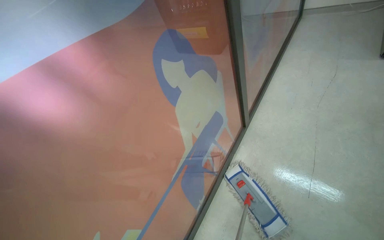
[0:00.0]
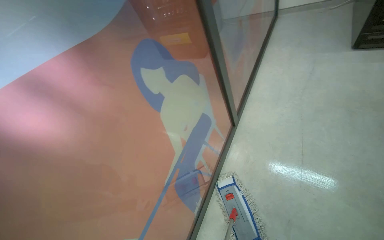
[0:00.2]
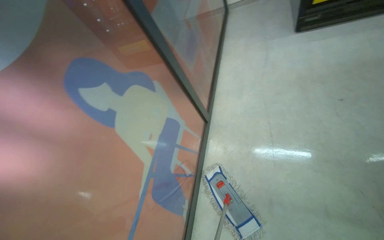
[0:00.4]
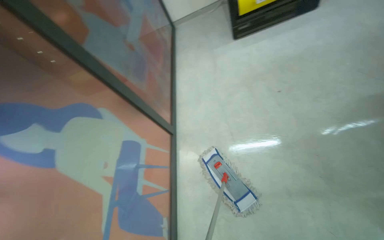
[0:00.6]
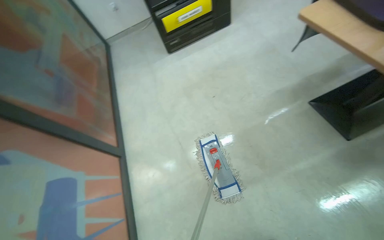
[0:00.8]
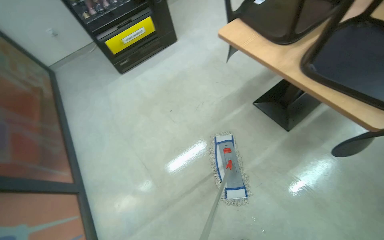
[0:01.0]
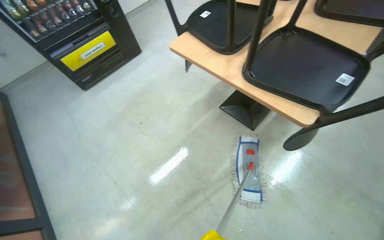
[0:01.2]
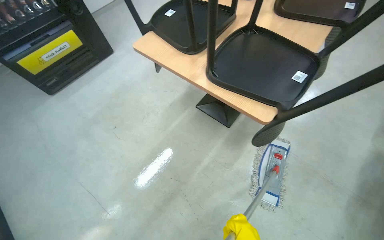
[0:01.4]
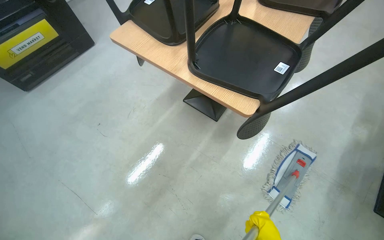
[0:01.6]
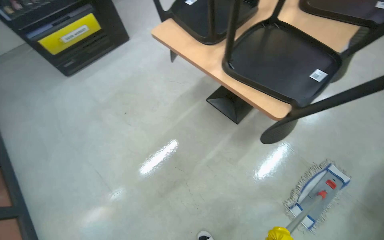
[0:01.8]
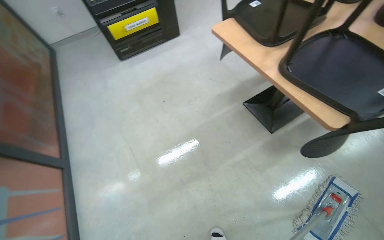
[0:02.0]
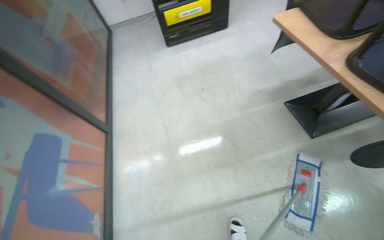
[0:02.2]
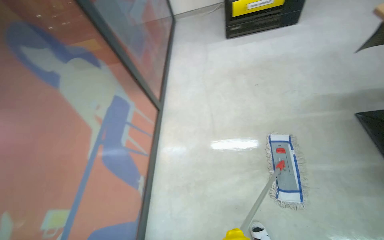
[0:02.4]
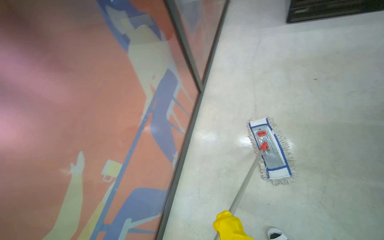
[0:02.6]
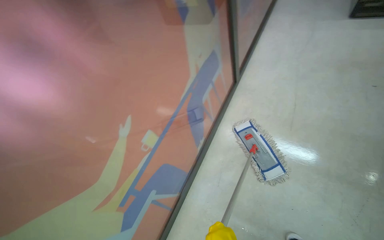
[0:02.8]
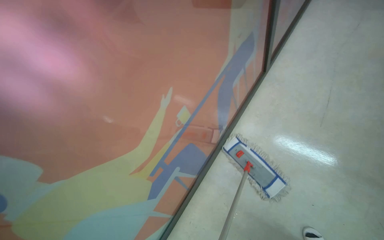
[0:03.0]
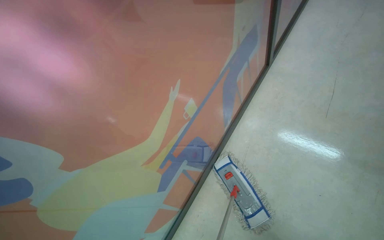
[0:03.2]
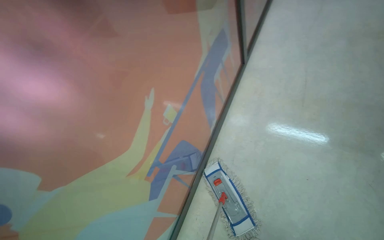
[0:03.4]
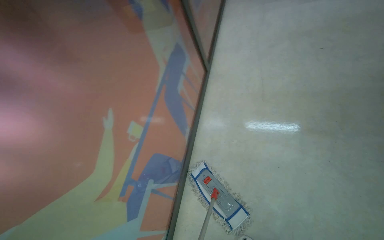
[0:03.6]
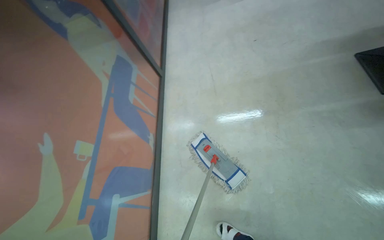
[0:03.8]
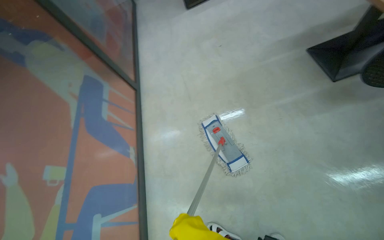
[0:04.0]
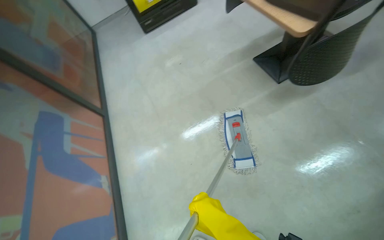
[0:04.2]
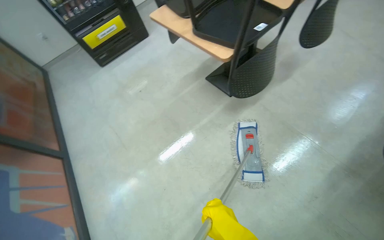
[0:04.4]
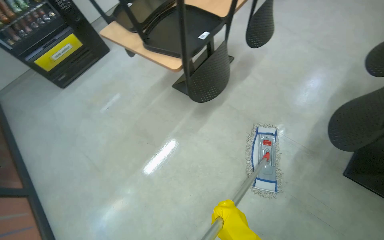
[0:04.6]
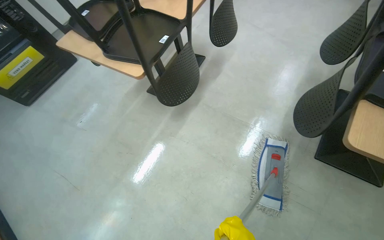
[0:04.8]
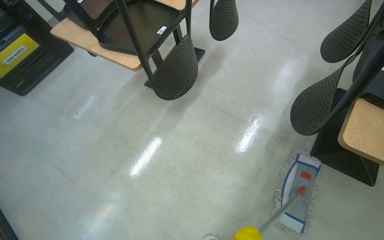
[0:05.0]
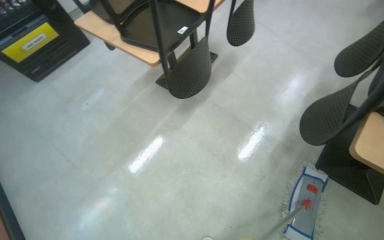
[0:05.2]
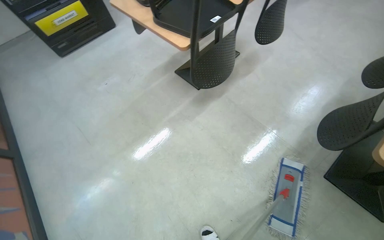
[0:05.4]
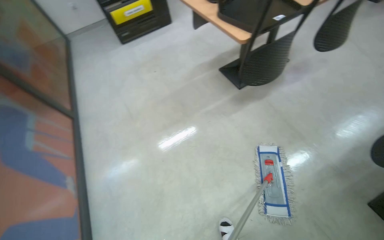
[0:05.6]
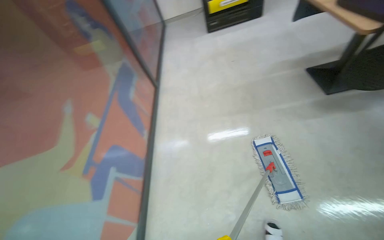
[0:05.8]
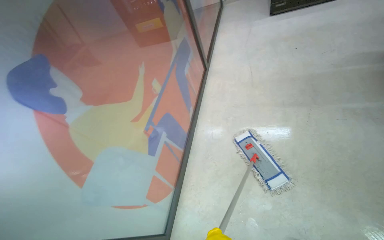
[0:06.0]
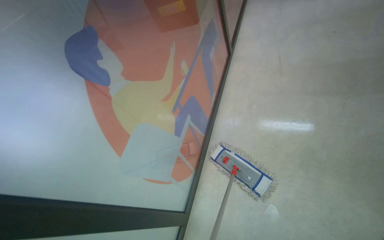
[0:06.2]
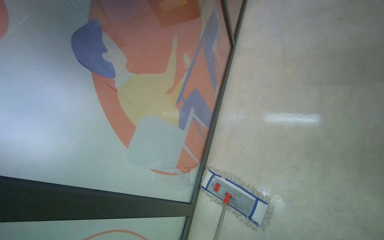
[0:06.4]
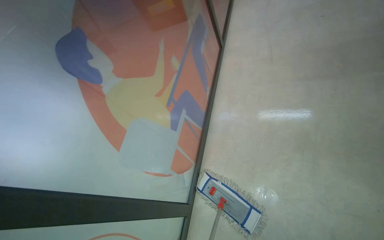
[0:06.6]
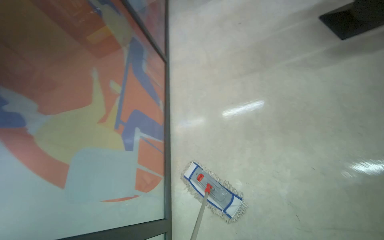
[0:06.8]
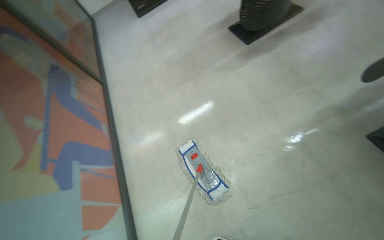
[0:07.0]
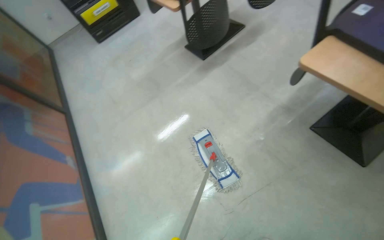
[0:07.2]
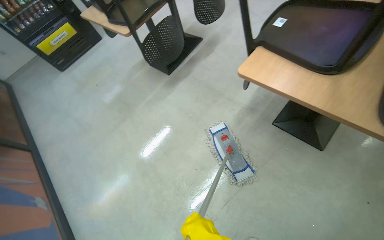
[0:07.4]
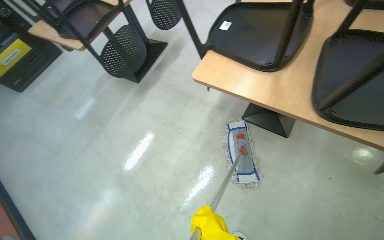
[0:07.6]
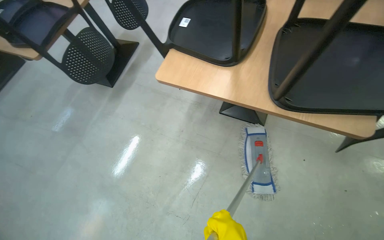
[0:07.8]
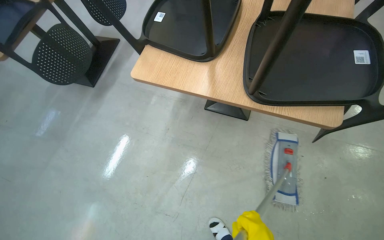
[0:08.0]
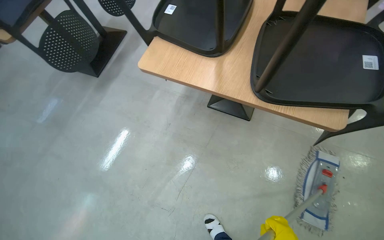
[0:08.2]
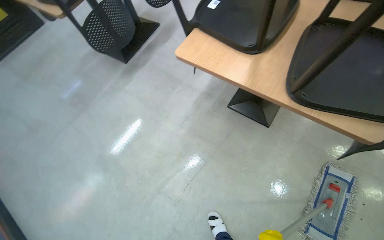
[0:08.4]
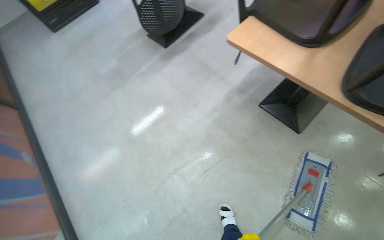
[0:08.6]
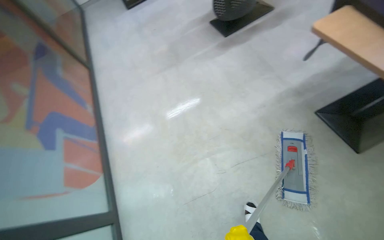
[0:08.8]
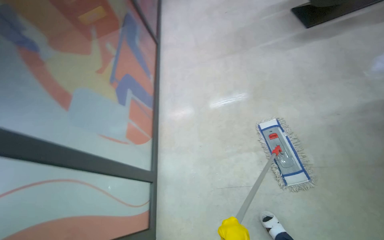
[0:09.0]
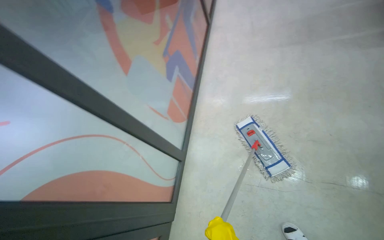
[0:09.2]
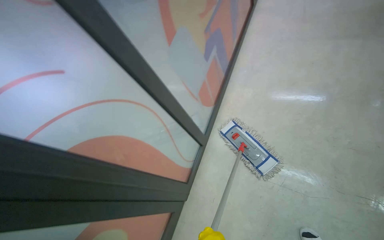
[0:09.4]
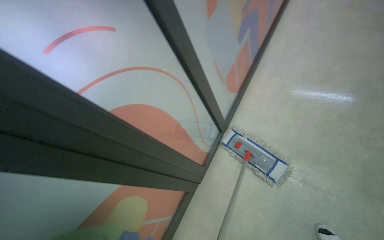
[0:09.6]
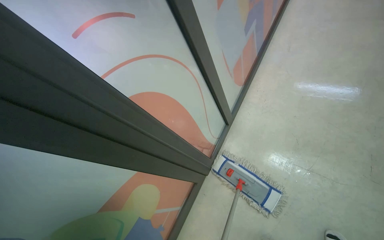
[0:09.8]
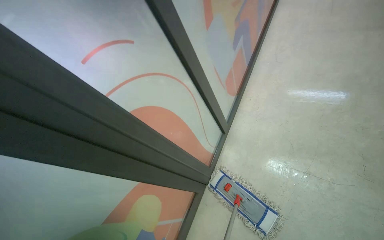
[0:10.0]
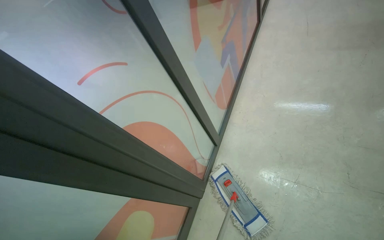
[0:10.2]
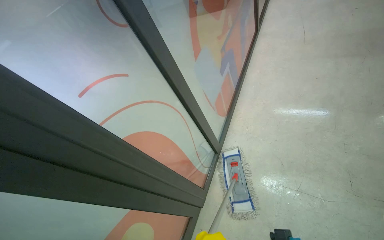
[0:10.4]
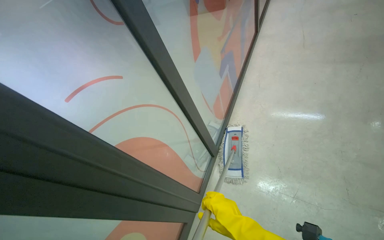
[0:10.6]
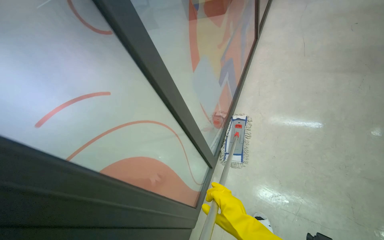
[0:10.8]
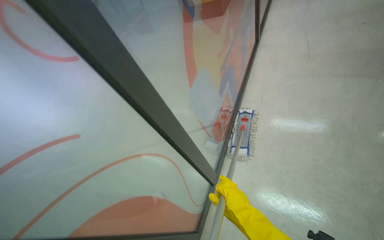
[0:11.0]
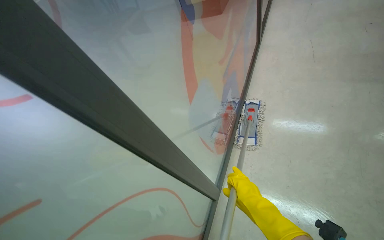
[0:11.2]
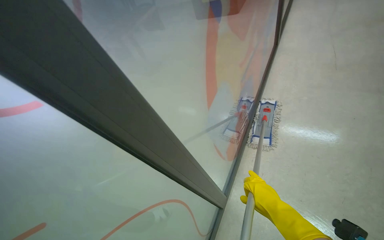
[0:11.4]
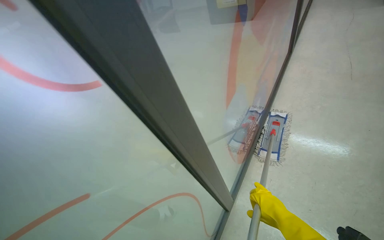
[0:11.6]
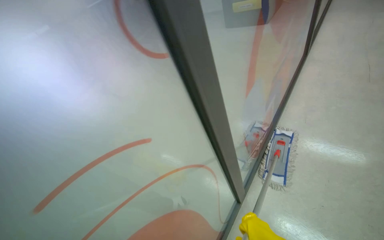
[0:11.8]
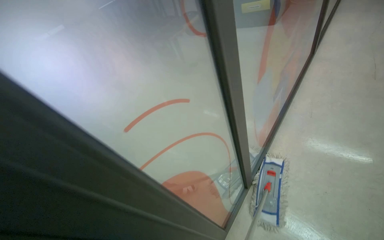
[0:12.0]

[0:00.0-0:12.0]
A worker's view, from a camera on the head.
Job: mopping floor.
The whole recording: Mopping canteen floor. The worker mops the canteen floor with a flat mop and a bucket.
0:01.6 to 0:03.0: The camera sweeps to the left, by roughly 30 degrees. The view tips upward by roughly 15 degrees.
0:04.4 to 0:06.0: The head rotates some 30 degrees to the left.
0:06.0 to 0:07.6: The head travels about 60 cm. The head turns to the right by approximately 55 degrees.

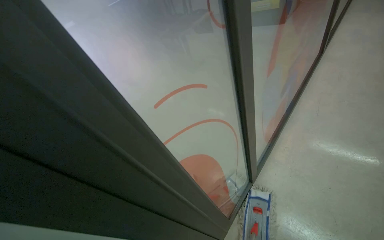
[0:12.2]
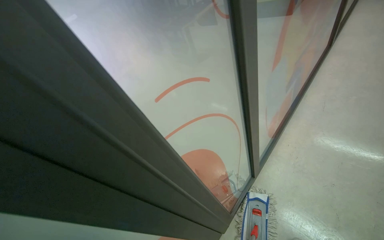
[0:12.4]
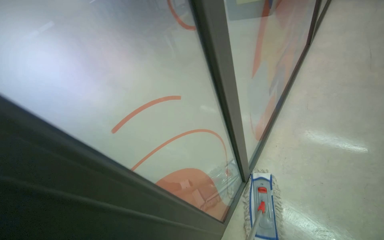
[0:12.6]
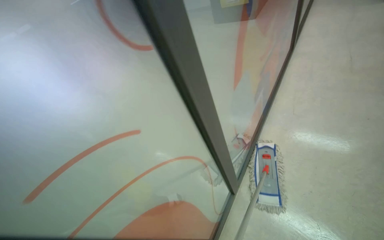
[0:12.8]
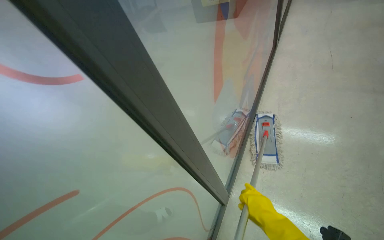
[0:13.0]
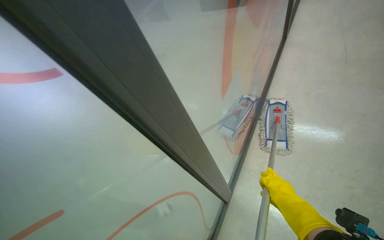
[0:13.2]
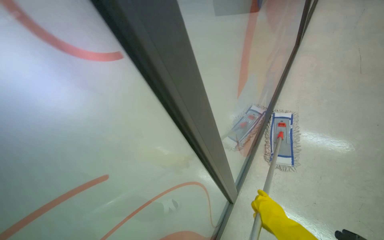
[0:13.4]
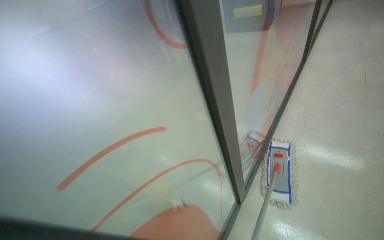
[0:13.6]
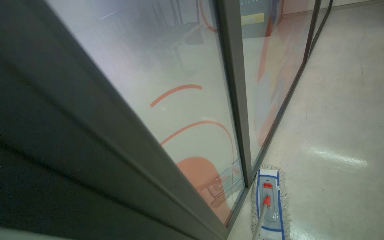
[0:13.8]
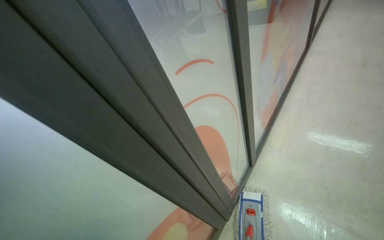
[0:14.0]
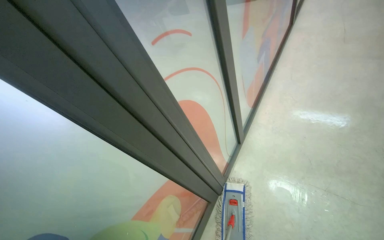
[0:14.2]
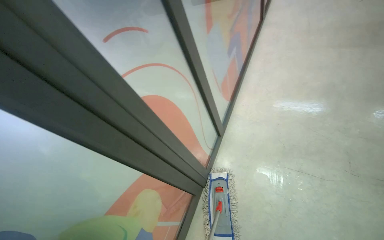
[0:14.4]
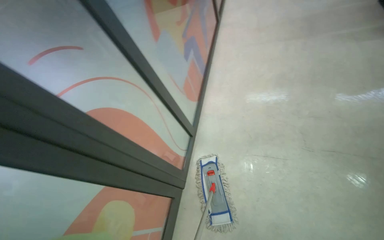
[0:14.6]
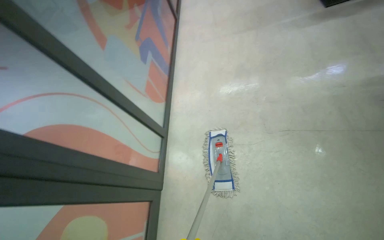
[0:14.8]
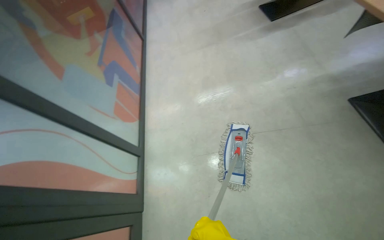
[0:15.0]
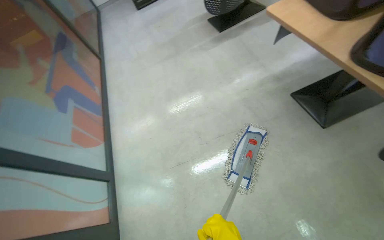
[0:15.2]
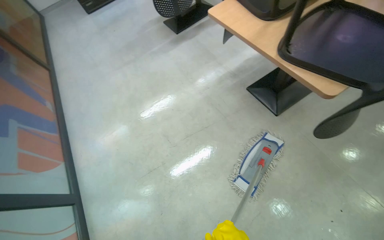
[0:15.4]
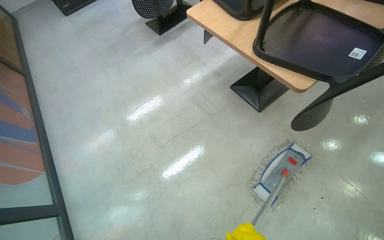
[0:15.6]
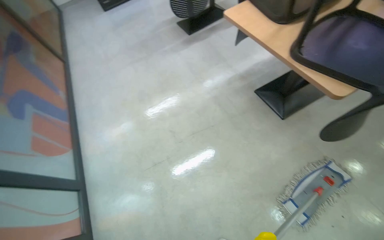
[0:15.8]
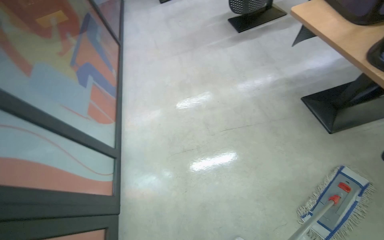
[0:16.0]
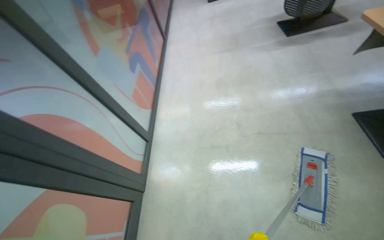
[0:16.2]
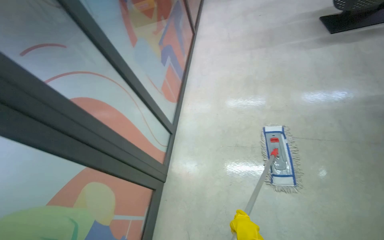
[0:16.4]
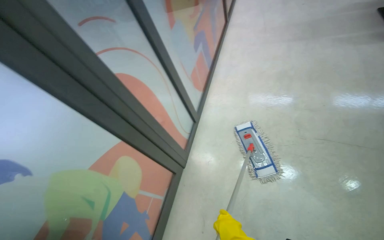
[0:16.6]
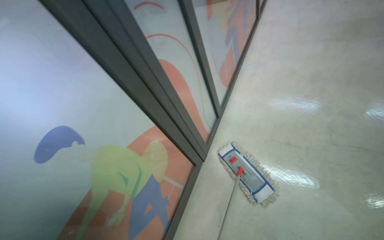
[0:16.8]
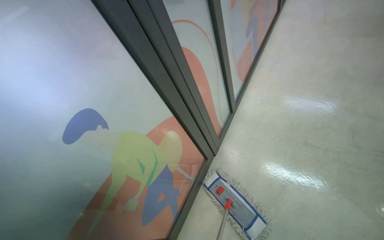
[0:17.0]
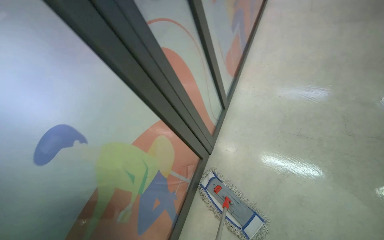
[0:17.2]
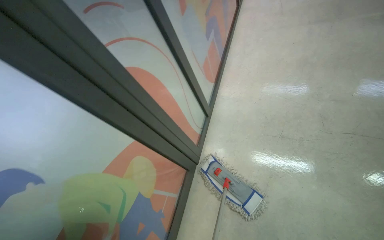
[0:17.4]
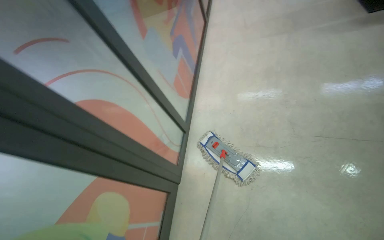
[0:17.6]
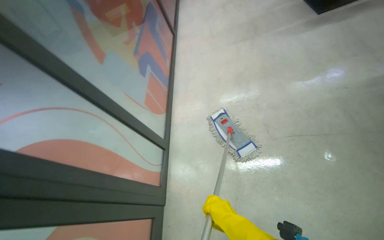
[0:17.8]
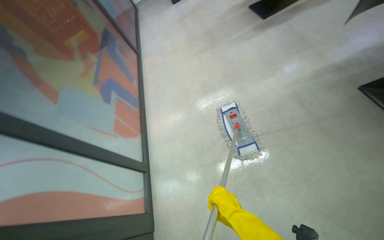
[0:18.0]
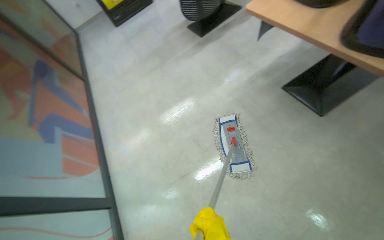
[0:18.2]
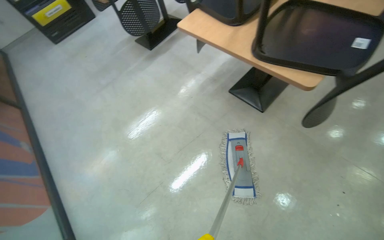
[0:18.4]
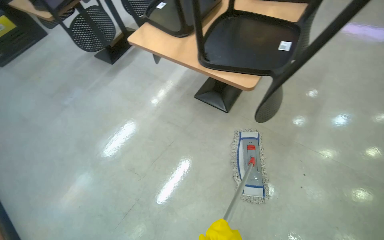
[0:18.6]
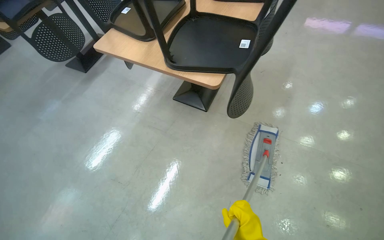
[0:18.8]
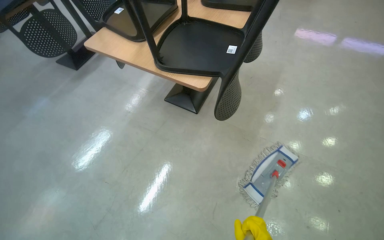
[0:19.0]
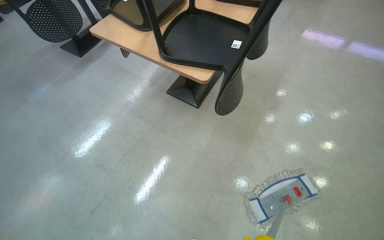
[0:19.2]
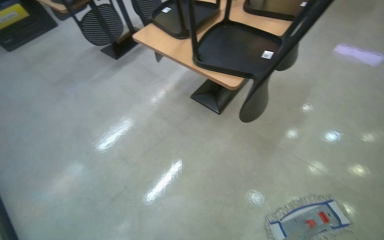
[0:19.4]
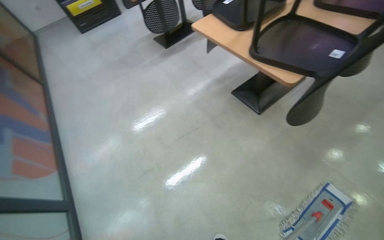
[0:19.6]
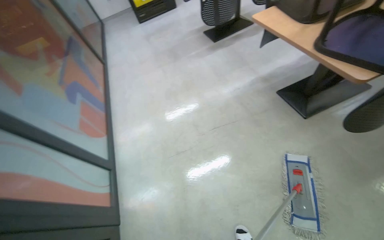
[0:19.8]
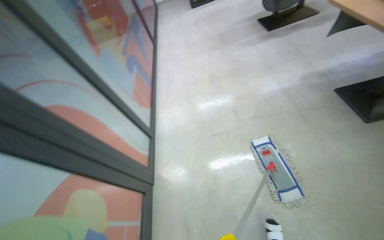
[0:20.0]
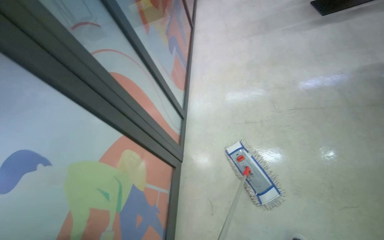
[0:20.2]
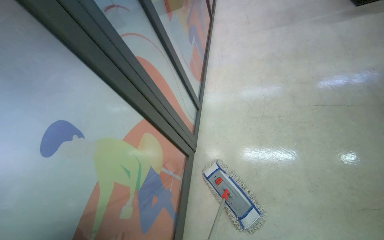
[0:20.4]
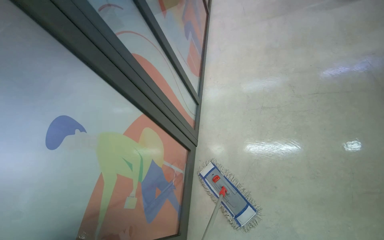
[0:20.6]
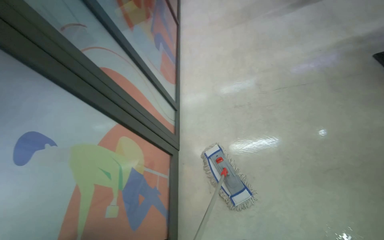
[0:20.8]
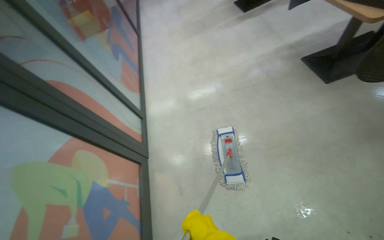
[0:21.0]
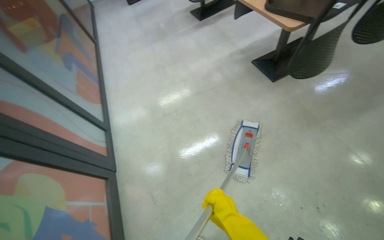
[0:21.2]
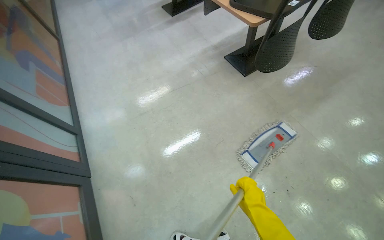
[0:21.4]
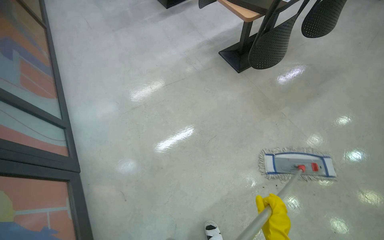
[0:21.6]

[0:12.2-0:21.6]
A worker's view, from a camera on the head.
Job: mopping floor.
The whole recording: Mopping canteen floor. The worker mops the canteen floor with a flat mop and a bucket.
0:12.2 to 0:13.8: The view tips downward by roughly 15 degrees.
0:15.4 to 0:17.0: The wearer moves approximately 70 cm. The wearer's head swings approximately 60 degrees to the left.
0:18.4 to 0:20.0: The head travels about 50 cm. The wearer's head swings roughly 35 degrees to the left.
